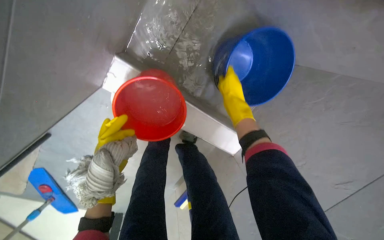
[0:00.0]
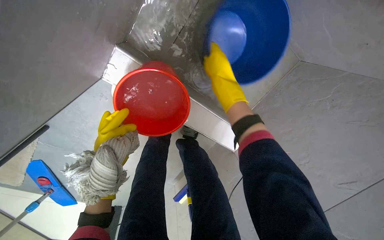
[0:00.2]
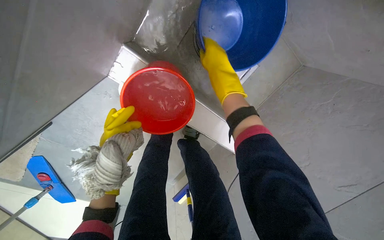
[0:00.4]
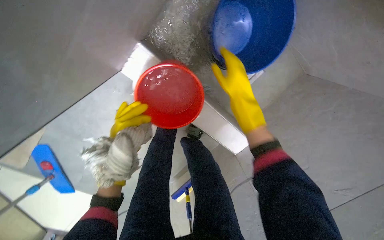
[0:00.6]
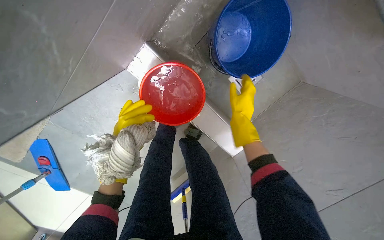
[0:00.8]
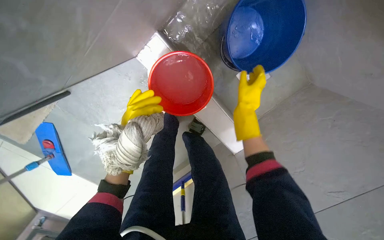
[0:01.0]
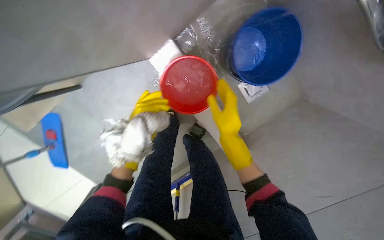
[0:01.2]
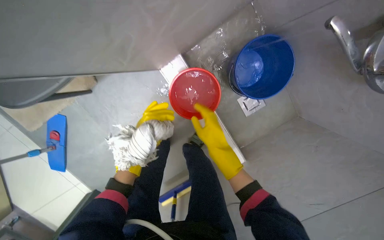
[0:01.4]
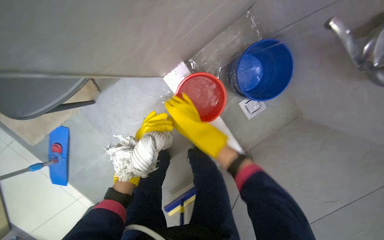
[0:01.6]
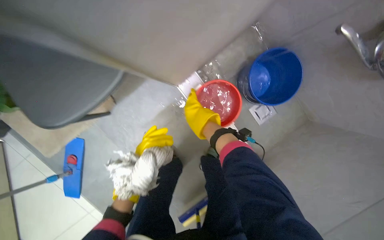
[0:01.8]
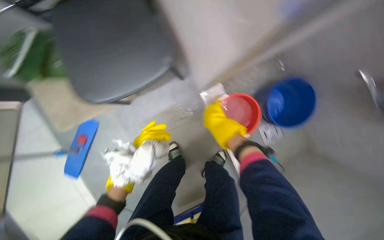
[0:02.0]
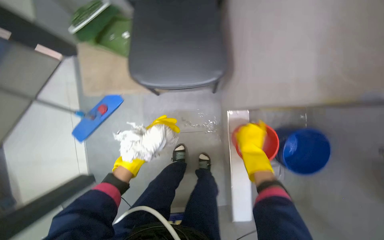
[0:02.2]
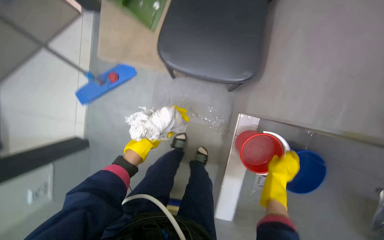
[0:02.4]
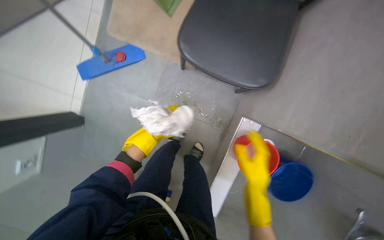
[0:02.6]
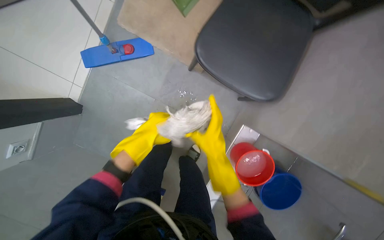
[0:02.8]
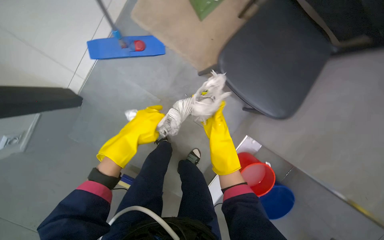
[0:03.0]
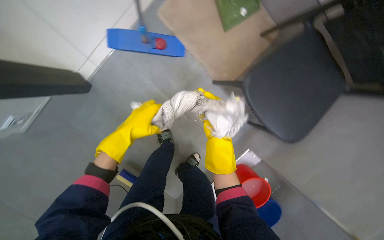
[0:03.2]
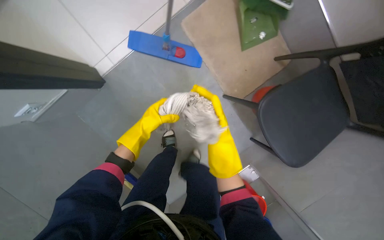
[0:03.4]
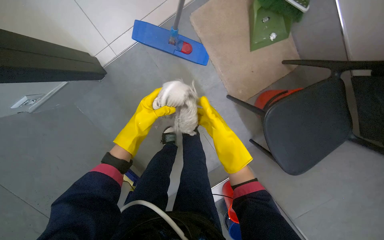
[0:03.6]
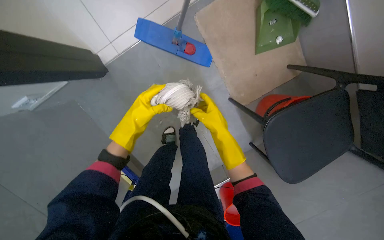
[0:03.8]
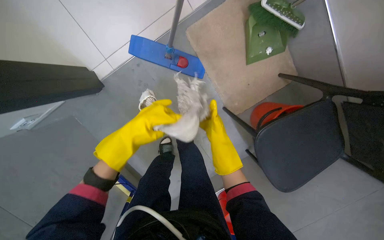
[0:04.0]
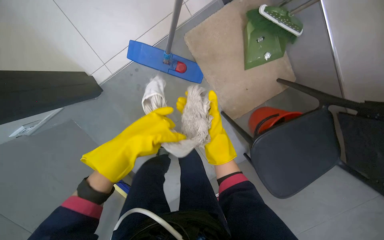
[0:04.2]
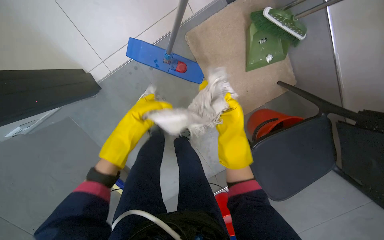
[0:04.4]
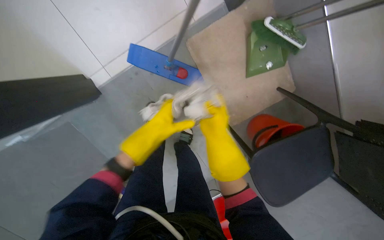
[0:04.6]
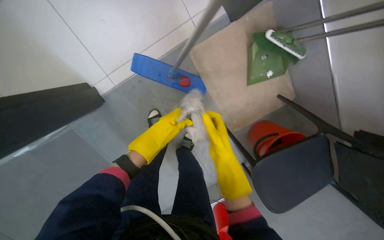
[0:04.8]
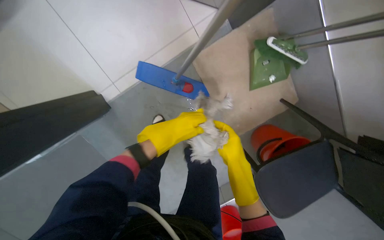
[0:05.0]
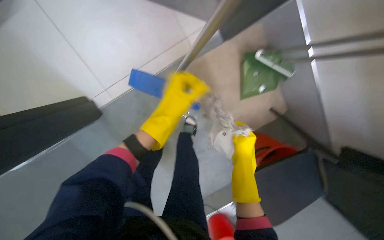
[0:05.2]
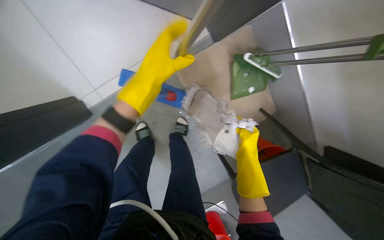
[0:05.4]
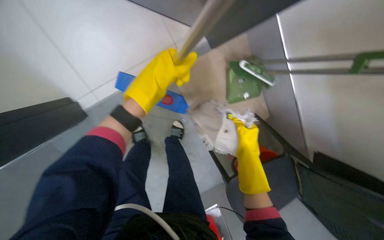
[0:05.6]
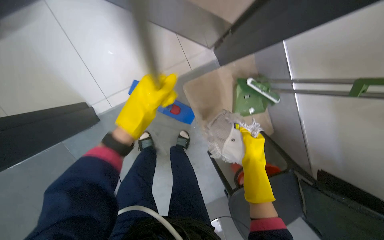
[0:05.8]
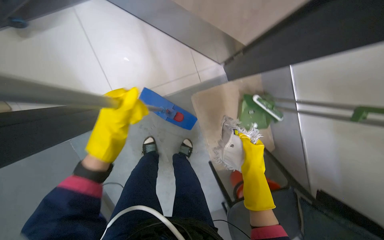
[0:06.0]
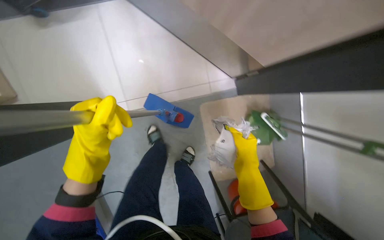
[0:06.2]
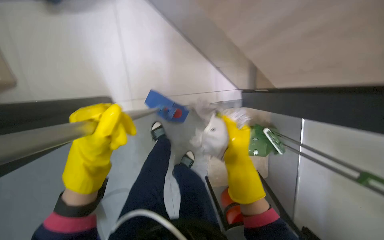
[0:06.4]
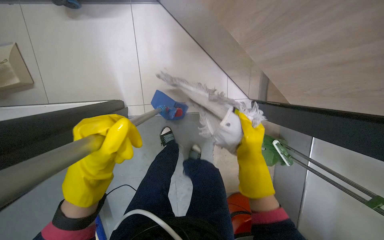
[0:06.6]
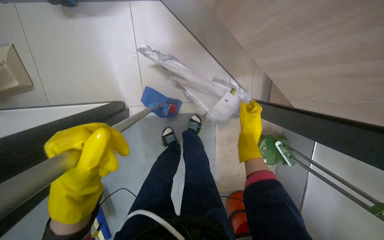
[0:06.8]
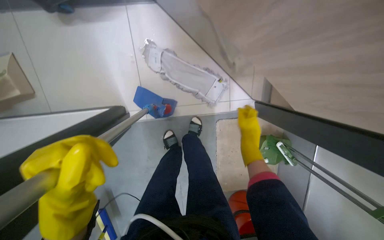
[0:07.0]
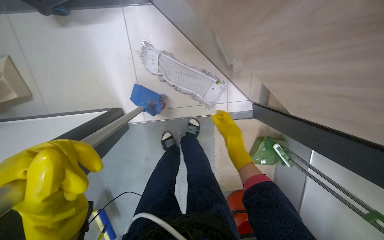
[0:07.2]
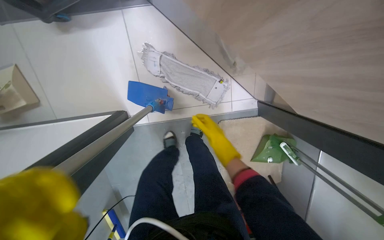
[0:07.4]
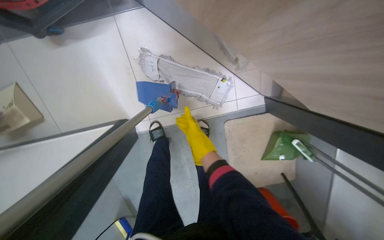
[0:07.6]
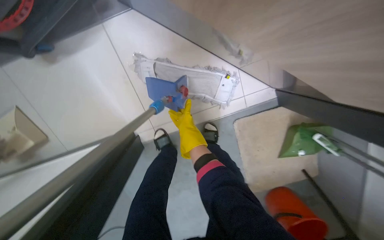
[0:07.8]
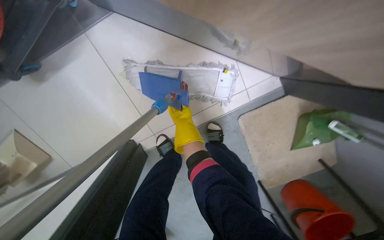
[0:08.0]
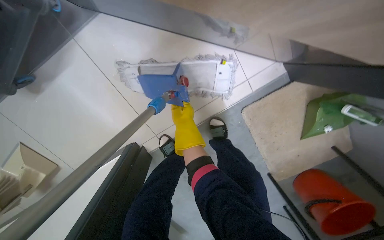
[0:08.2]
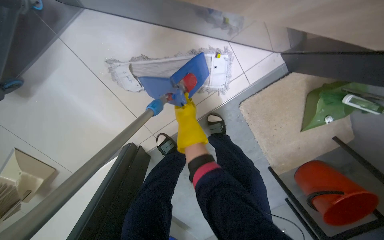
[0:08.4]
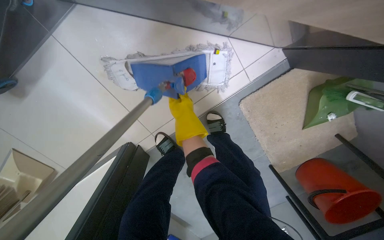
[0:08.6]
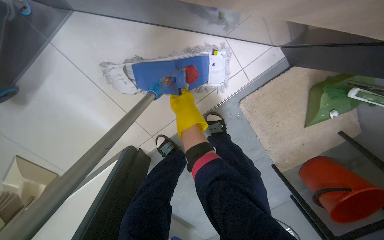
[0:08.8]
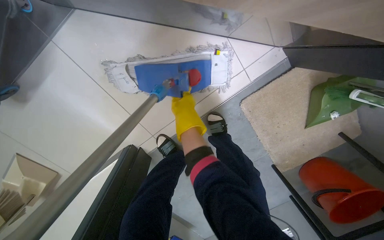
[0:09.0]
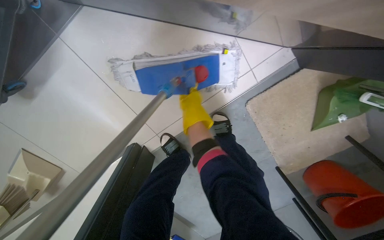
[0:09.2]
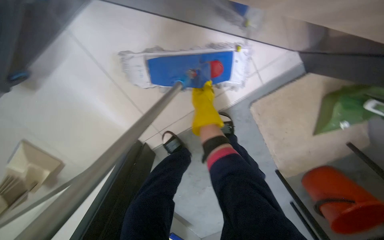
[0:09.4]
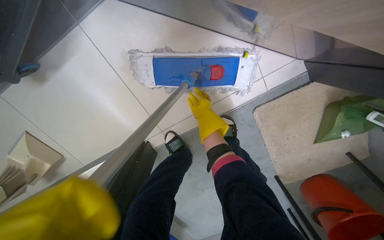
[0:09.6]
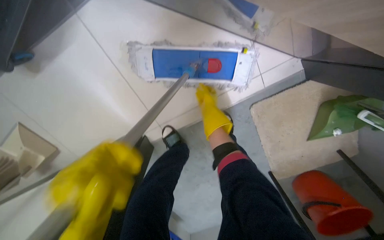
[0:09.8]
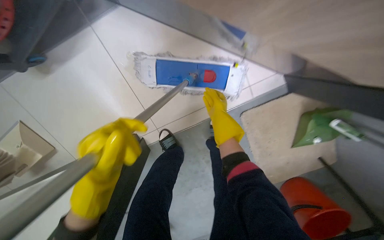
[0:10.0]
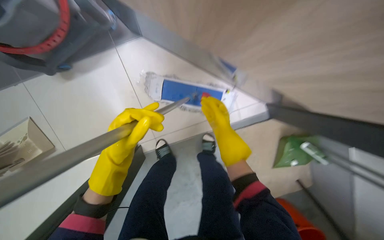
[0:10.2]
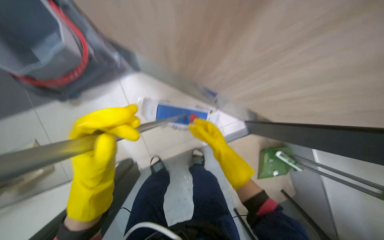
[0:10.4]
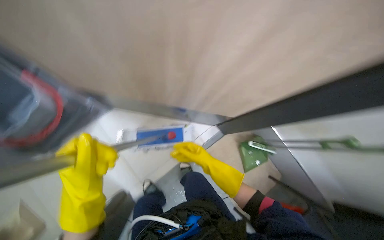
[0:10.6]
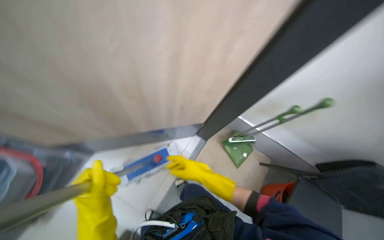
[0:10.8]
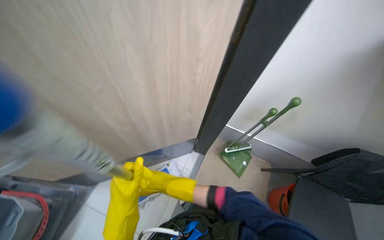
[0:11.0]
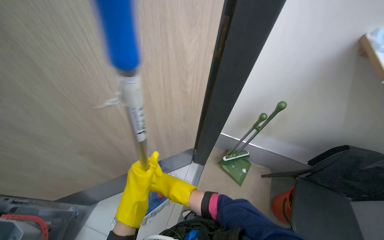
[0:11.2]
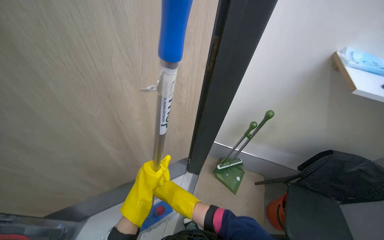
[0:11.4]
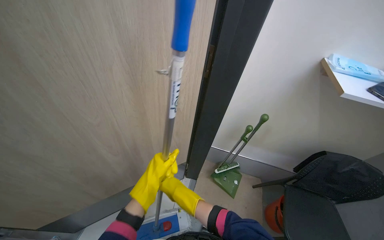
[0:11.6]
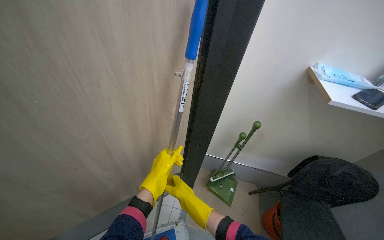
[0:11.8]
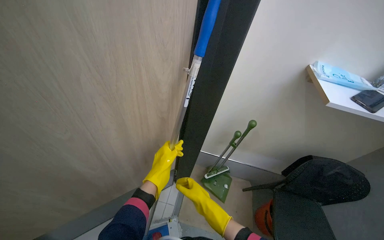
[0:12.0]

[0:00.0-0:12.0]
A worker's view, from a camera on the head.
Job: preparing cleaning supplies.
The whole recording: Preparing cleaning tools and mopping floor. The worker prepares the mop bucket with water and cleaning solution, and cleans buckets.
0.0 to 1.6 s: The right hand travels to the left by some 20 cm.
1.6 to 3.0 s: The scene turns some 70 degrees clockwise in the picture.
3.0 to 4.4 s: The wearer moves some 40 cm.
4.4 to 6.0 s: The left hand heads nearer to the camera, covering some 20 cm, and moves approximately 30 cm up the picture and comes back.
6.0 to 7.6 s: The right hand heads up the picture, to the left and farther from the camera, covering some 50 cm.
7.6 to 9.0 s: The right hand heads up the picture, covering about 10 cm.
9.0 to 10.4 s: The camera travels about 40 cm. The camera pitches upward, by approximately 25 degrees.
10.4 to 12.0 s: The camera is carried about 50 cm. The wearer's head swings some 55 degrees to the right. The view tilts roughly 40 degrees upward.

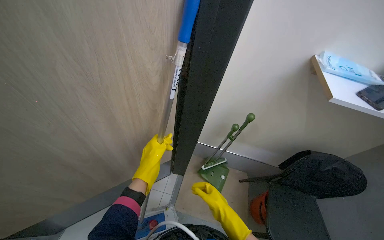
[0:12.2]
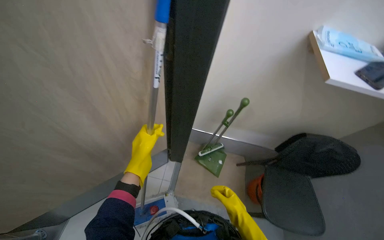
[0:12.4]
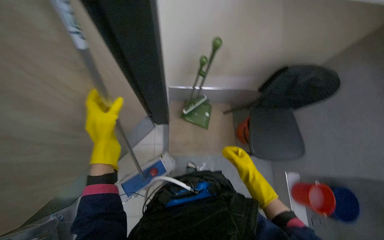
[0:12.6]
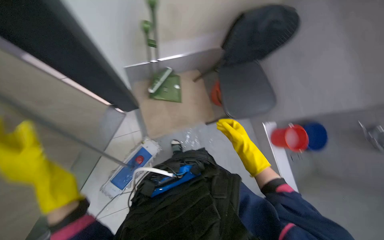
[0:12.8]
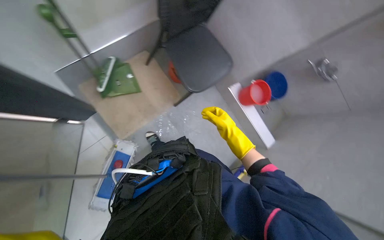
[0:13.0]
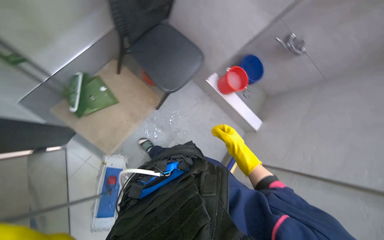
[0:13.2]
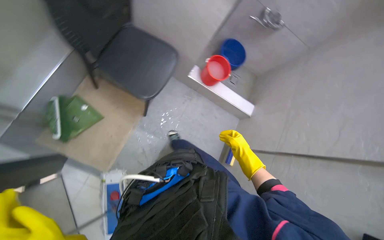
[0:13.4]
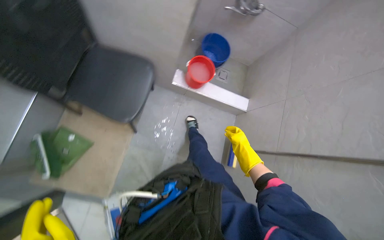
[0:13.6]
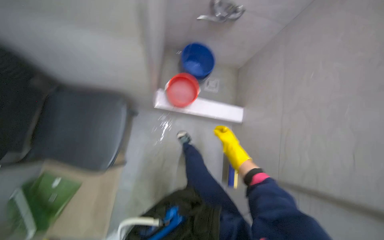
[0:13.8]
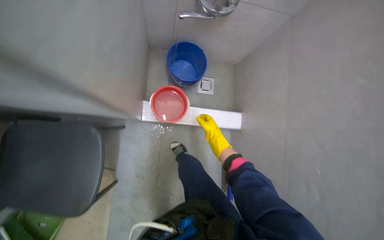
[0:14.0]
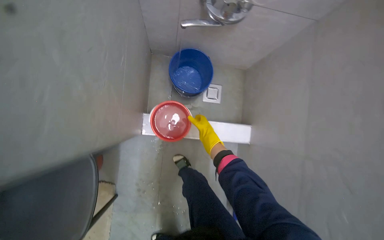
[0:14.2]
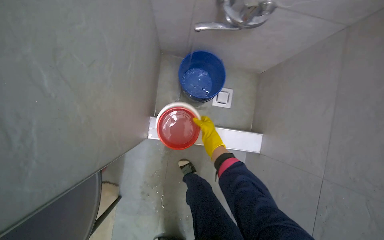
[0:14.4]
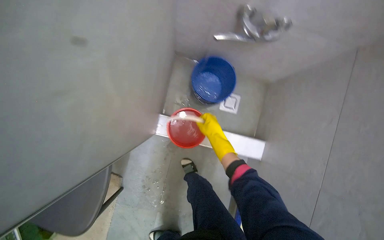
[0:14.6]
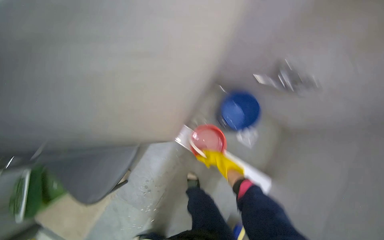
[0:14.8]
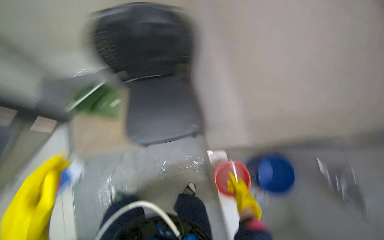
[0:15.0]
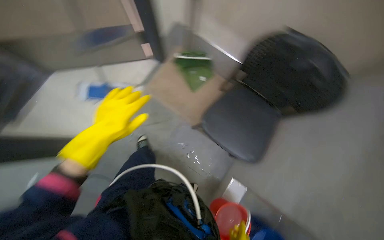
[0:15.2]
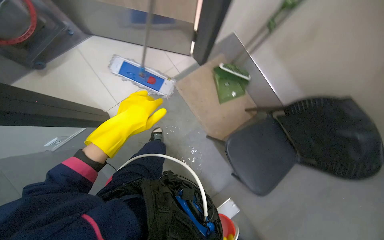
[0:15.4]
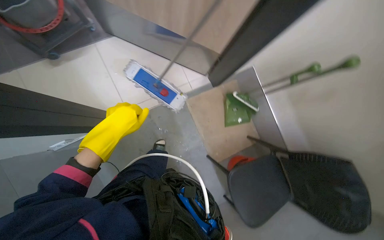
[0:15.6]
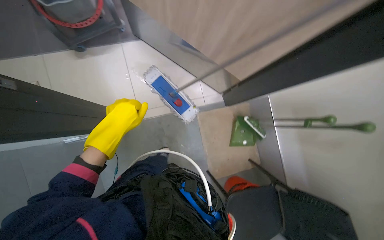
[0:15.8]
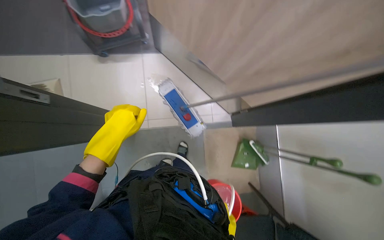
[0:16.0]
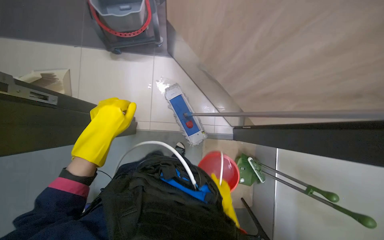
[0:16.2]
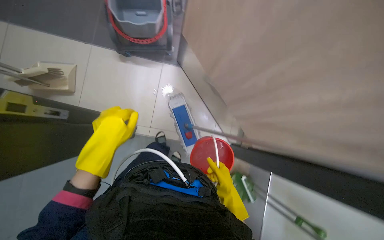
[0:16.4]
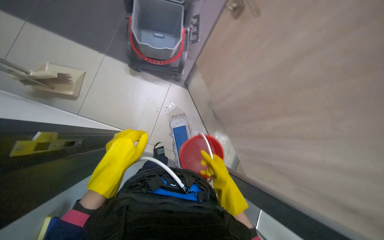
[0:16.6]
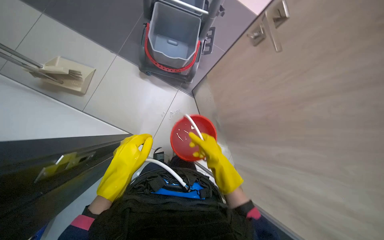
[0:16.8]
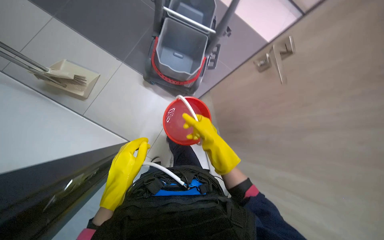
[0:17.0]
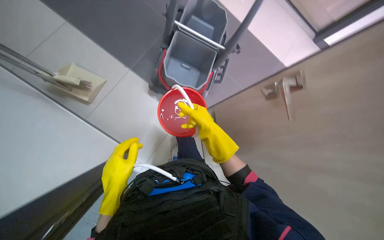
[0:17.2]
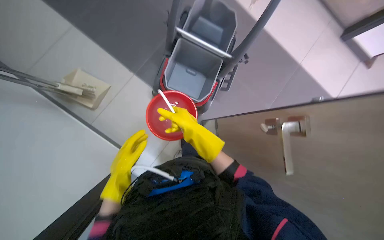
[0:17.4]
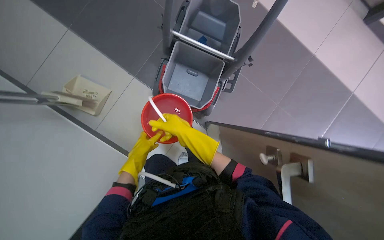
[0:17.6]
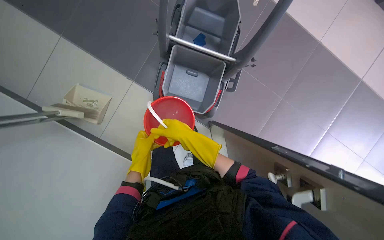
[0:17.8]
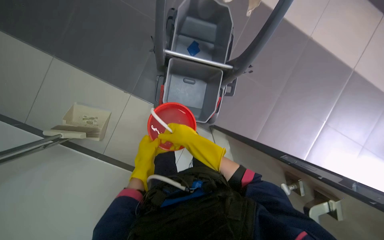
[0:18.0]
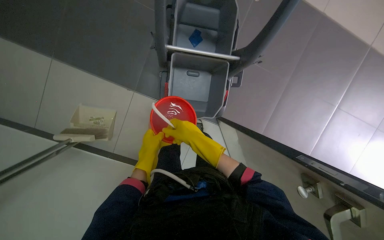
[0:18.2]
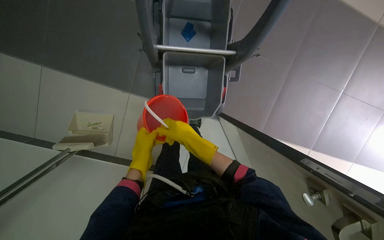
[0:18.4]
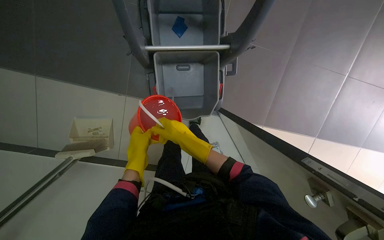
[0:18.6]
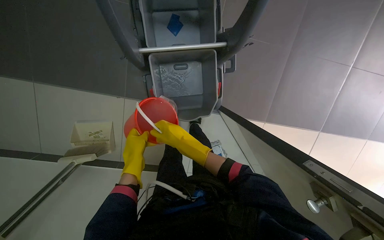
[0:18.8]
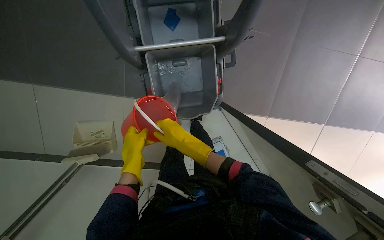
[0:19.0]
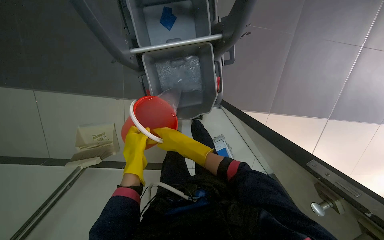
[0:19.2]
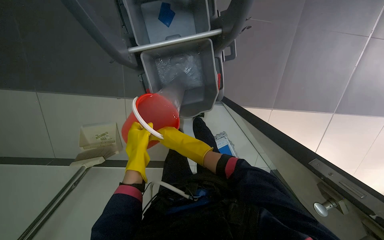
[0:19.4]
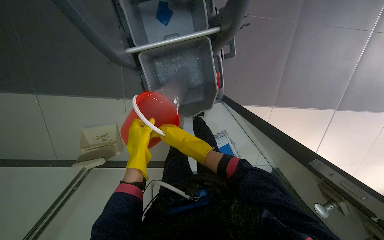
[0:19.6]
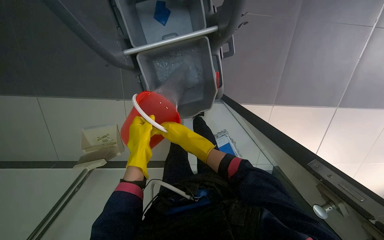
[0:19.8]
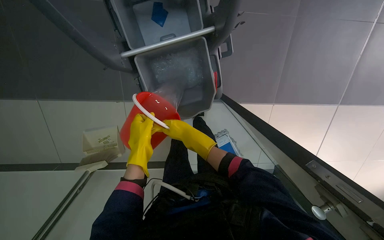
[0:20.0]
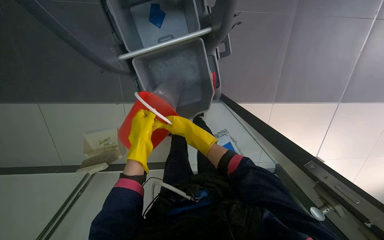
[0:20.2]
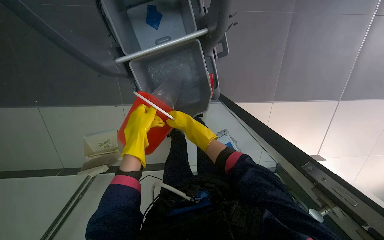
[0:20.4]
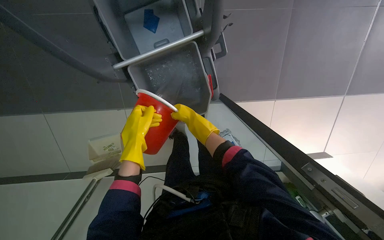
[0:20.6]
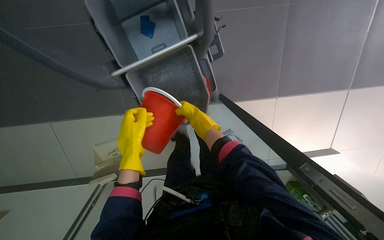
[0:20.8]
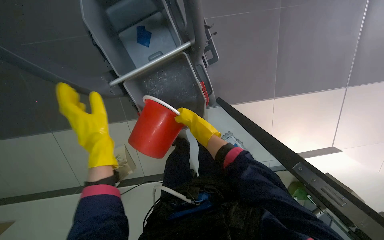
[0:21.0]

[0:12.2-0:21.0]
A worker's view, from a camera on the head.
Job: preparing cleaning supplies.
The whole recording: Preparing cleaning tools and mopping floor. The worker prepares the mop bucket with water and cleaning solution, and cleans buckets.
12.2 to 13.6 s: The wearer looks roughly 95 degrees further to the right. The camera pitches downward, by some 45 degrees.
13.6 to 15.2 s: The wearer's head swings approximately 80 degrees to the left.
15.2 to 16.6 s: The head travels about 70 cm. The view tilts some 10 degrees upward. The scene turns about 75 degrees clockwise in the picture.
16.6 to 18.0 s: The camera is carried about 70 cm.
18.0 to 19.6 s: The camera pitches downward, by approximately 20 degrees. The left hand moves up the picture, approximately 20 cm. The right hand shifts roughly 20 cm farther from the camera.
19.6 to 21.0 s: The left hand travels nearer to the camera by approximately 10 cm; the right hand heads to the right and nearer to the camera, covering some 15 cm.
